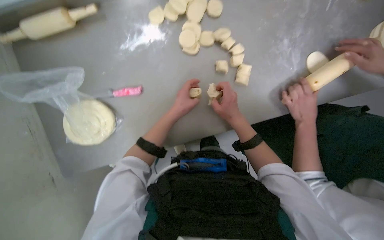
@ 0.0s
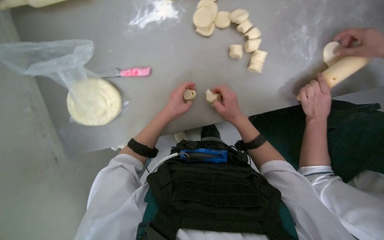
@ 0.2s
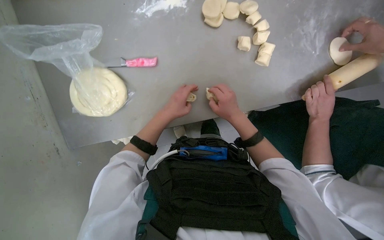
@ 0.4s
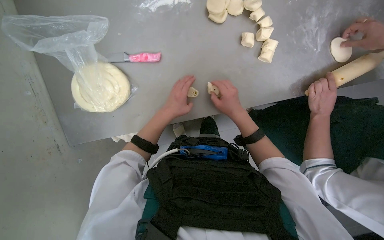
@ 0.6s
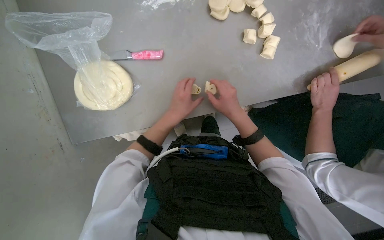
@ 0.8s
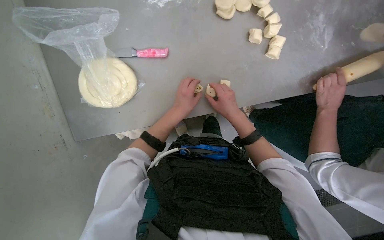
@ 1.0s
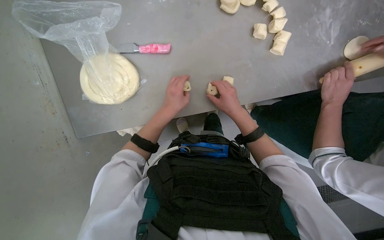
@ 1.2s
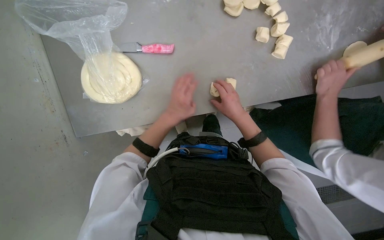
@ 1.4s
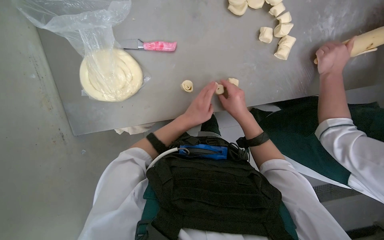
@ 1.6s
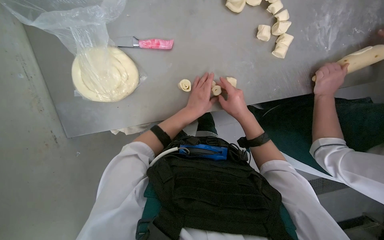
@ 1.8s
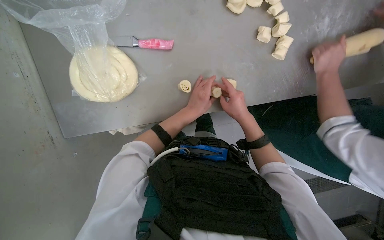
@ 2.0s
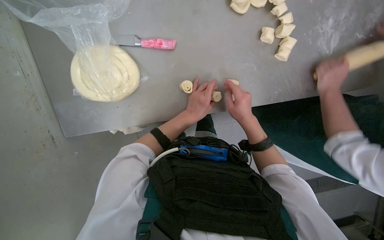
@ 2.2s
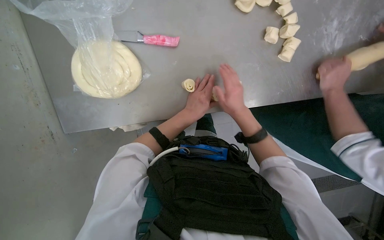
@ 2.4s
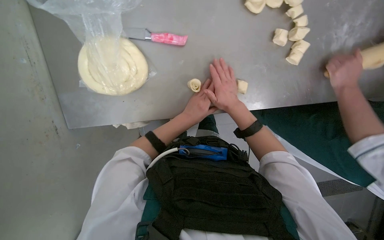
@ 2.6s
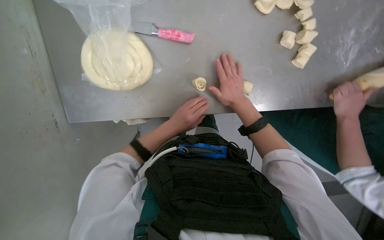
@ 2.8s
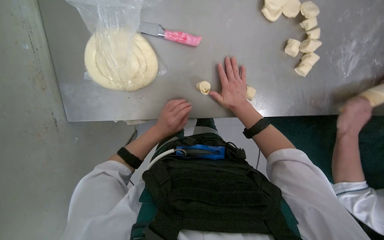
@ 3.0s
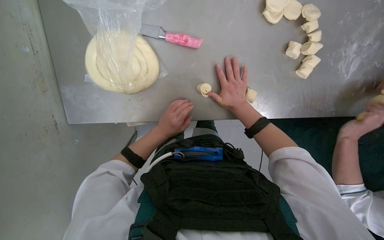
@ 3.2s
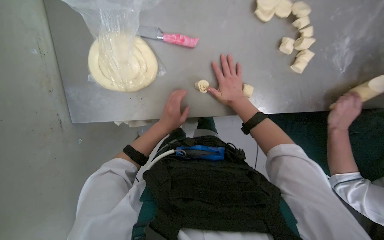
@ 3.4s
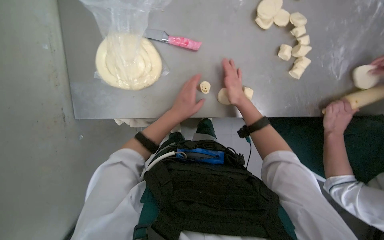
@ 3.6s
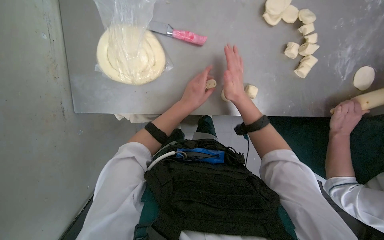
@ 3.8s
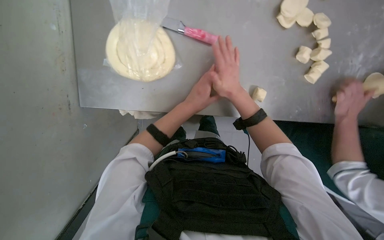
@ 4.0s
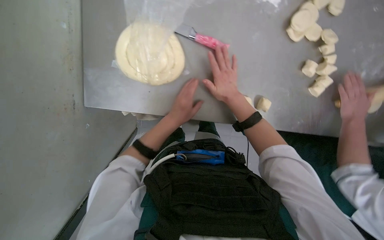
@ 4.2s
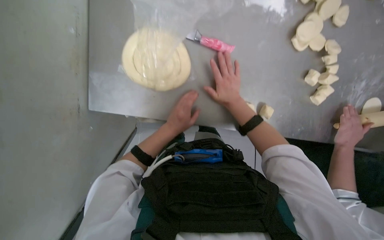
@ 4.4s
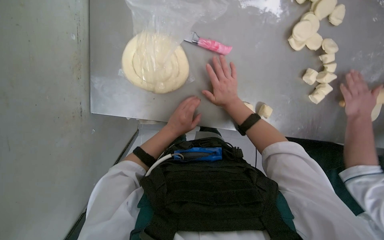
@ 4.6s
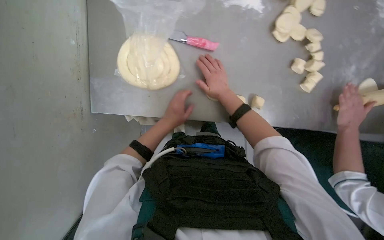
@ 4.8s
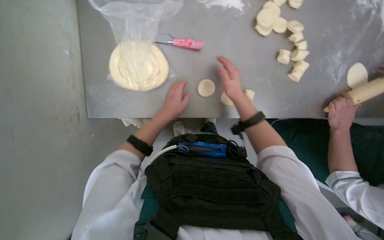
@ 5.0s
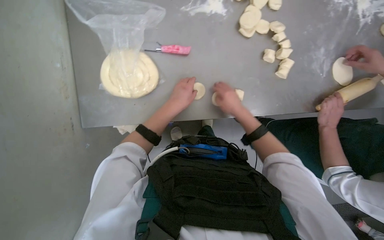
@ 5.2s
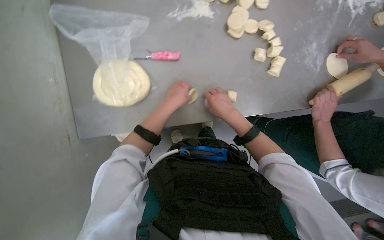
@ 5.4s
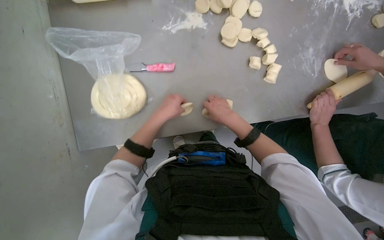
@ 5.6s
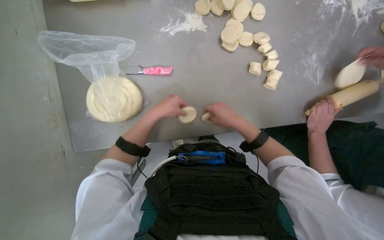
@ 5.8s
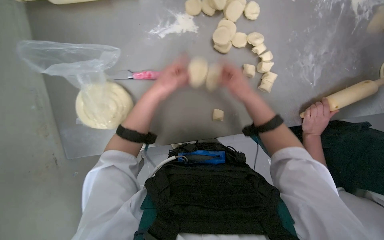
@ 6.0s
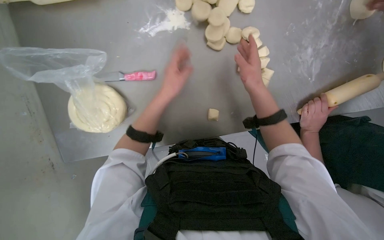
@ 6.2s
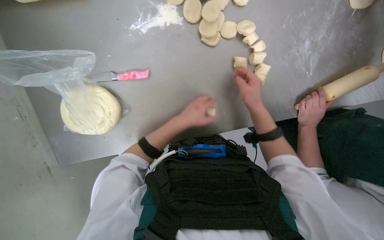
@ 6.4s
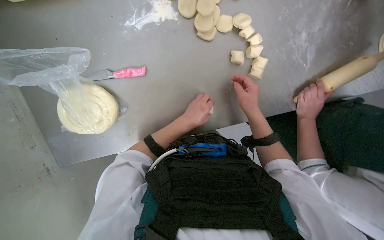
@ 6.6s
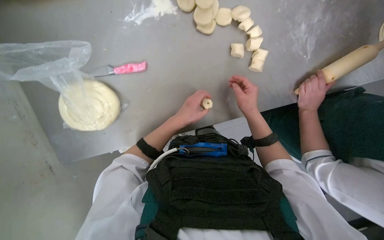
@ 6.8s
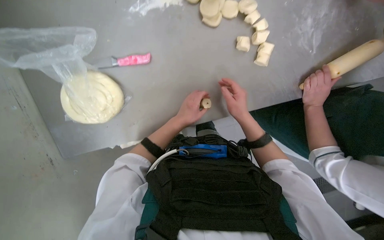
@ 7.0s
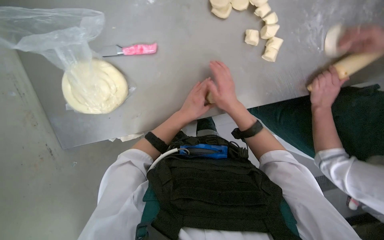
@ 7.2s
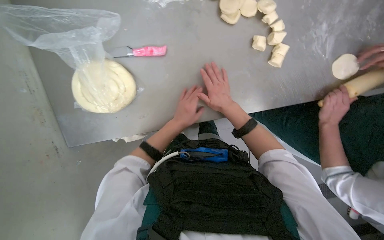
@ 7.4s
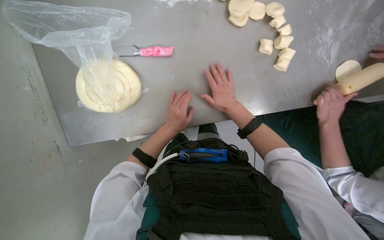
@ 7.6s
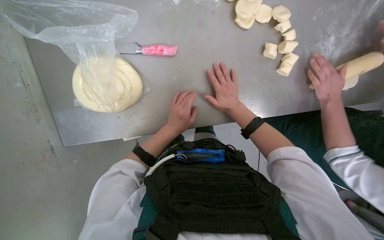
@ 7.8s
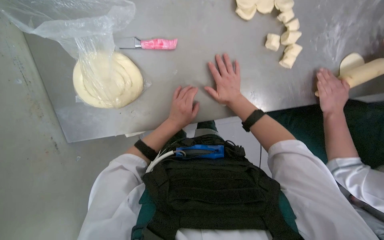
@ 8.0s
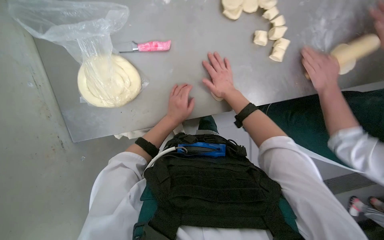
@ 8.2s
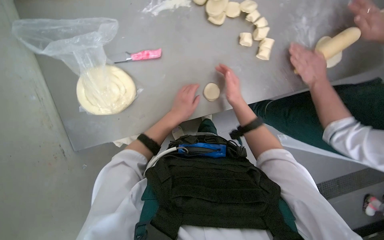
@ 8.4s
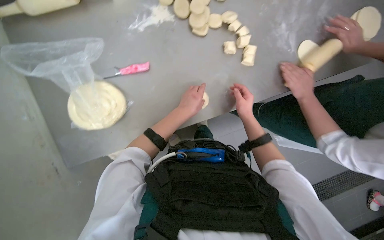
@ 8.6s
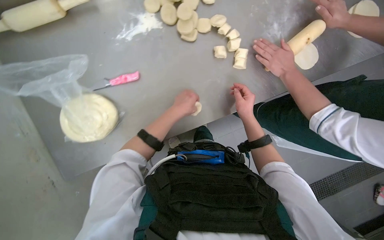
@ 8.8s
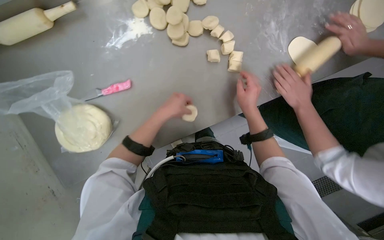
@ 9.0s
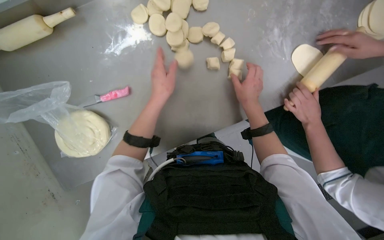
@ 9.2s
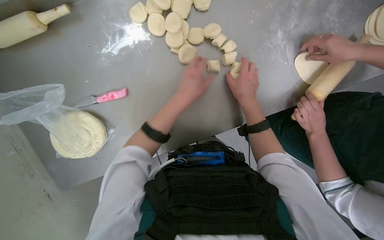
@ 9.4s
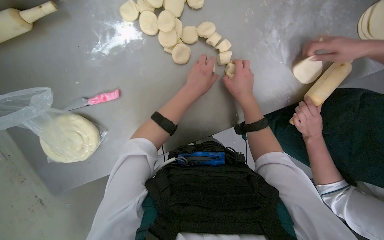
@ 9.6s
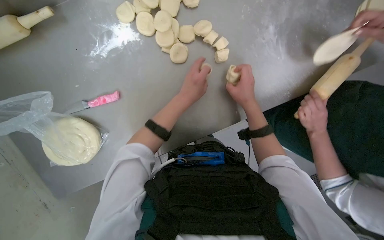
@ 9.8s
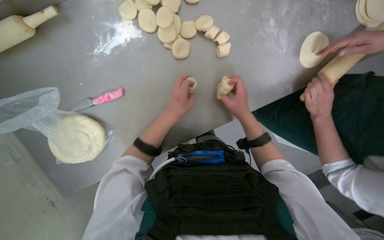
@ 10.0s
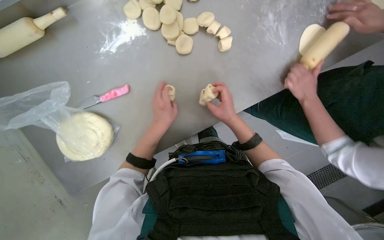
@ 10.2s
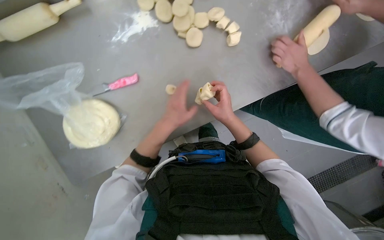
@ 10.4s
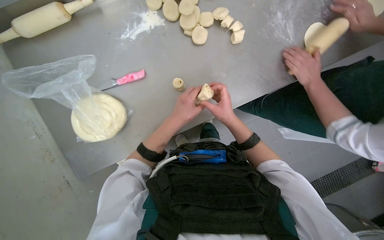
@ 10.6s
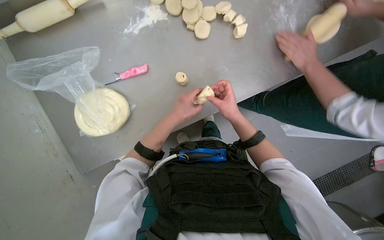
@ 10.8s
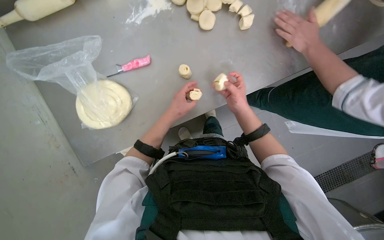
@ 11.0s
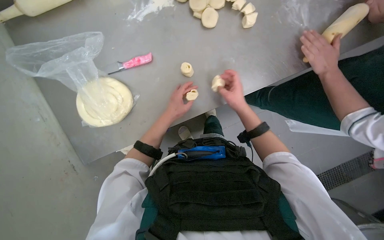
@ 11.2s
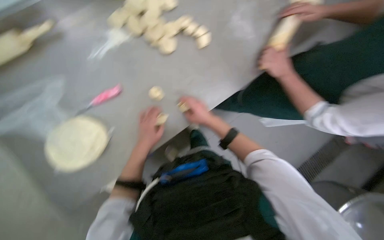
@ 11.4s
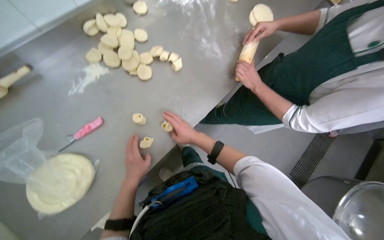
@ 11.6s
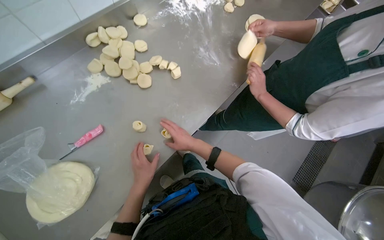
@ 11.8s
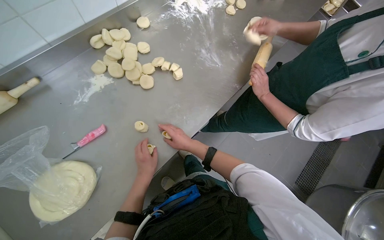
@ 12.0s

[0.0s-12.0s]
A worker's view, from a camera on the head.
Job: preparing food.
The whole recording: Rolling and flattening dough pieces. The worker rolls small dough pieces into balls and then flattens them on the table.
1.6s to 3.0s: The left hand moves to the left, some 15 cm.
4.4s to 6.0s: The left hand goes about 20 cm up the picture. The right hand is displaced to the right by some 25 cm.
6.0s to 7.6s: The right hand travels farther from the camera by some 10 cm; the left hand goes some 15 cm down the picture.
7.6s to 9.0s: The right hand travels to the right by roughly 20 cm, while the left hand shifts approximately 15 cm up the picture.
9.0s to 10.4s: The right hand is displaced to the left by approximately 10 cm.
10.4s to 12.0s: The view tilts about 15 degrees upward.

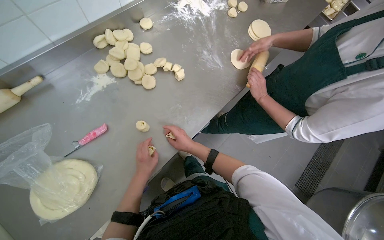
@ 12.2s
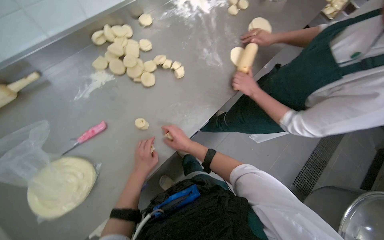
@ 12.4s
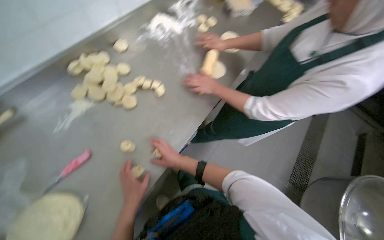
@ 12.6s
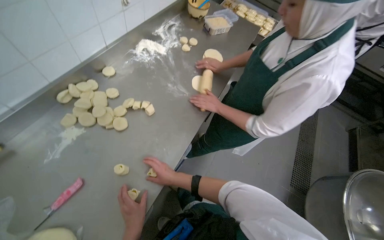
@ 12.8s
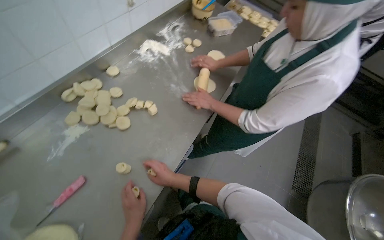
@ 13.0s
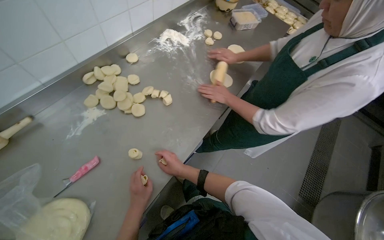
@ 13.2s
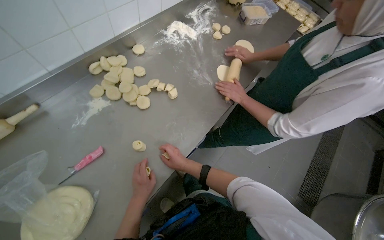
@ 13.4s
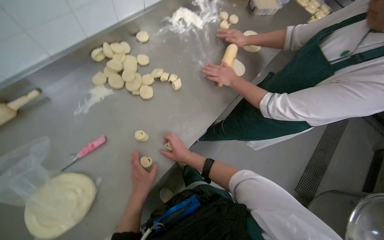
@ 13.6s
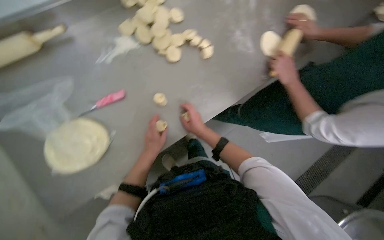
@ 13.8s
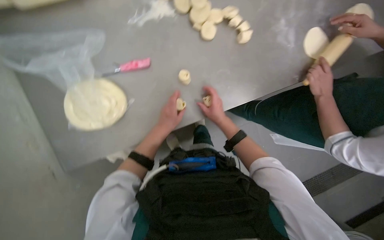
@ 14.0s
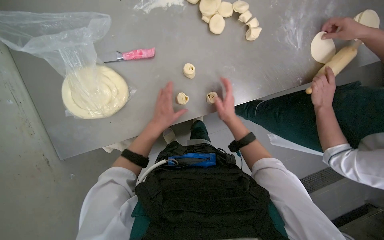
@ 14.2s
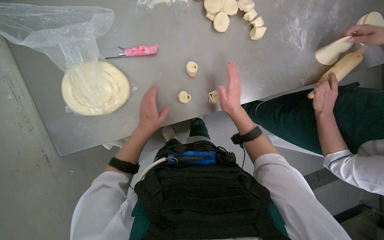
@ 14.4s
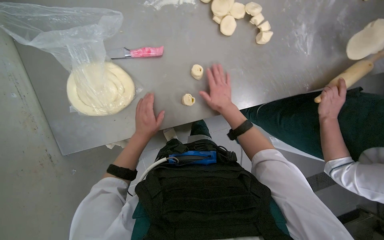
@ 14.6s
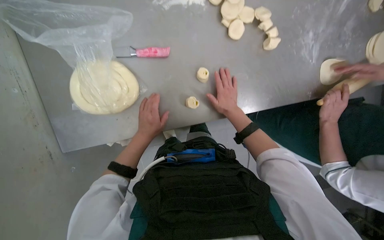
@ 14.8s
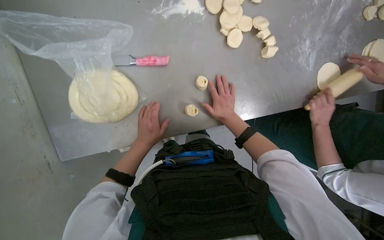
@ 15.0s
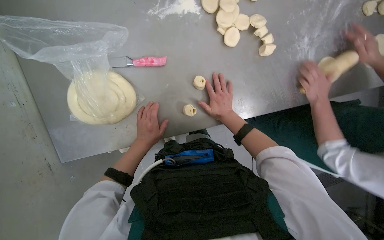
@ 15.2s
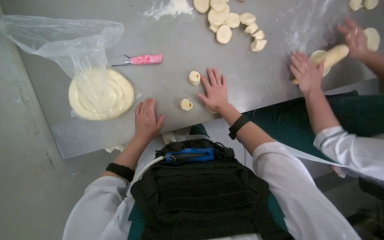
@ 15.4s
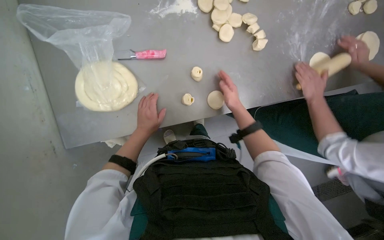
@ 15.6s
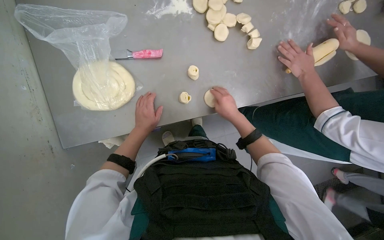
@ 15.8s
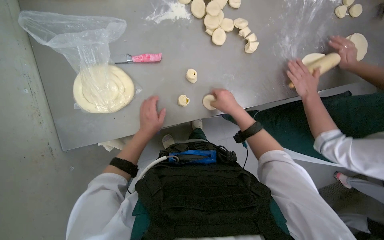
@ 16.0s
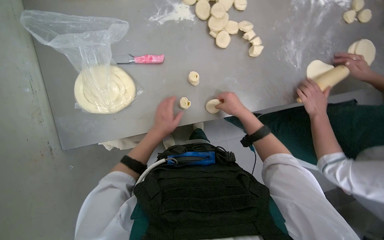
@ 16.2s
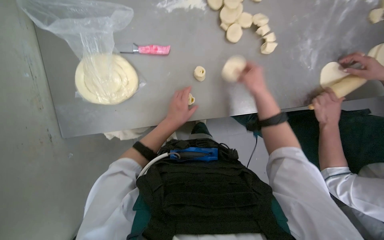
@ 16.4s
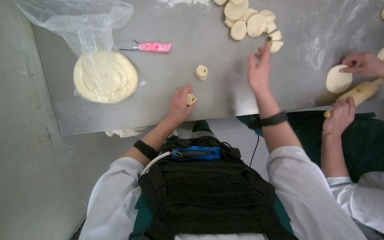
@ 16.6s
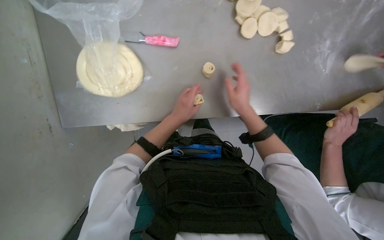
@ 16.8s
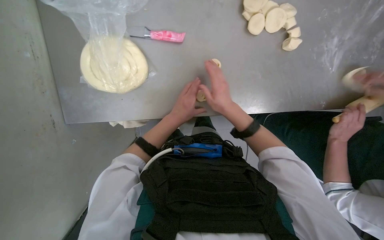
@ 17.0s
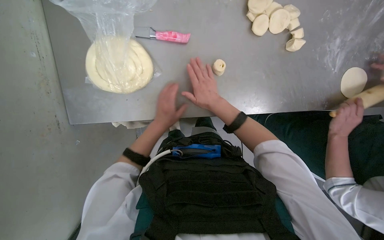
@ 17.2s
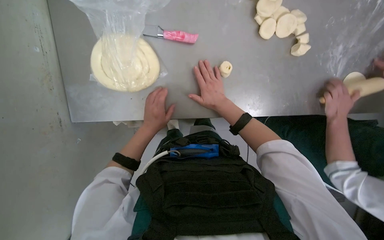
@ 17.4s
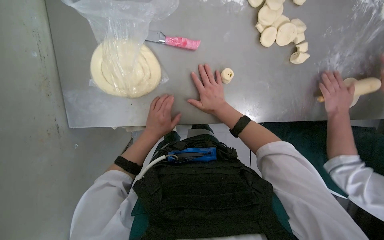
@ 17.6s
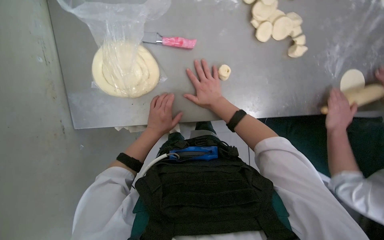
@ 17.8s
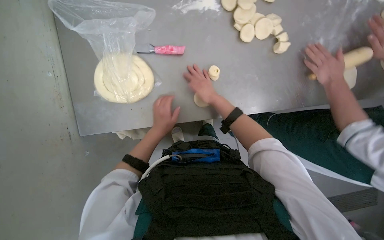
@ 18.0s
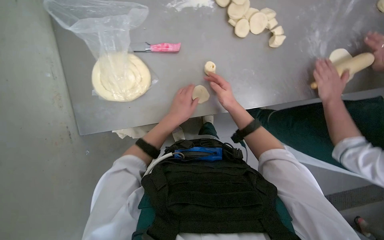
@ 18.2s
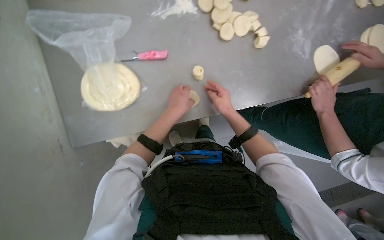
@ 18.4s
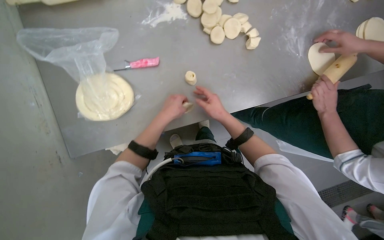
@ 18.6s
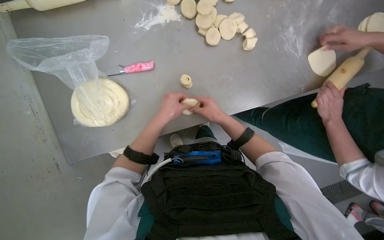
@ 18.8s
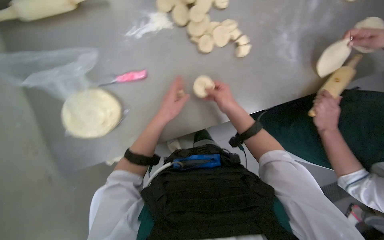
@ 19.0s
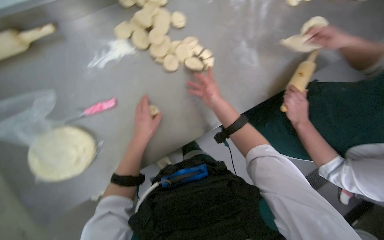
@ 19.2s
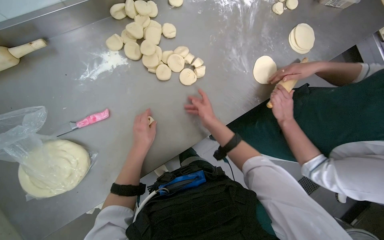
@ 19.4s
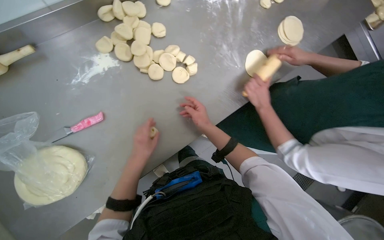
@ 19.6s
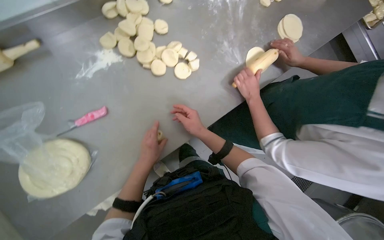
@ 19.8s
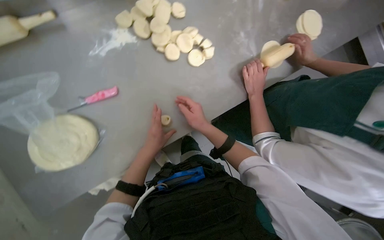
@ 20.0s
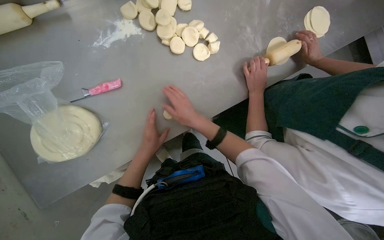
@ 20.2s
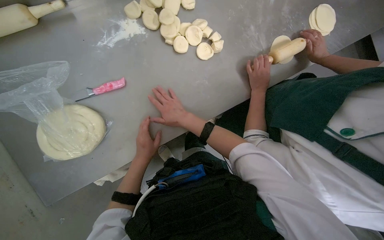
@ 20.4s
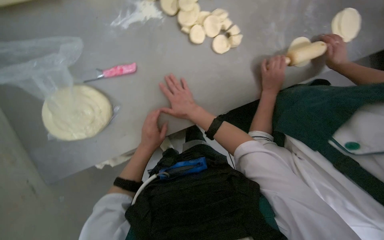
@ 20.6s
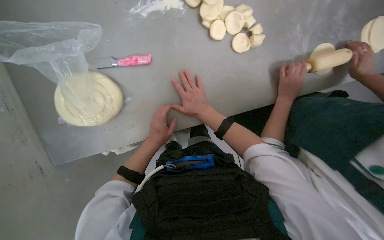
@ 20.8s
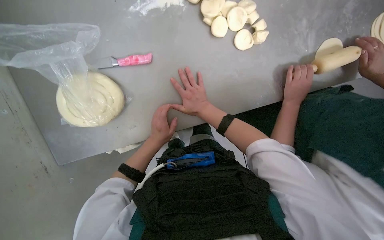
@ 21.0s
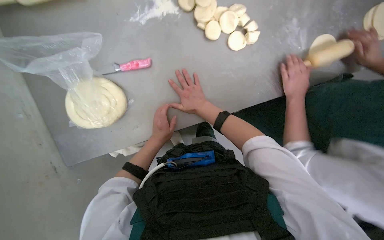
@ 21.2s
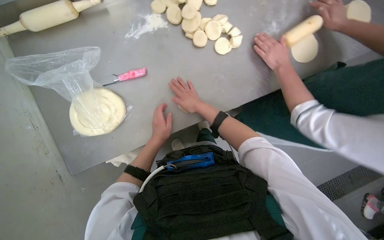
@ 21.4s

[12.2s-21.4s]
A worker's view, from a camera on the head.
Job: preparing food.
The whole recording: Rolling and flattening dough pieces. The worker rolls small dough pieces into balls and then flattens them on the table.
15.2s to 16.8s: The left hand heads to the right, covering roughly 10 cm.
16.8s to 18.4s: The left hand is displaced nearer to the camera by about 10 cm.
18.4s to 19.8s: The left hand goes roughly 10 cm farther from the camera.
